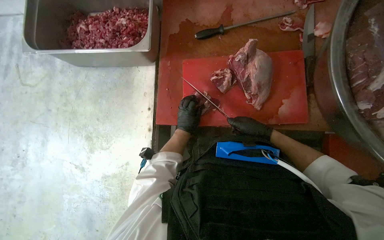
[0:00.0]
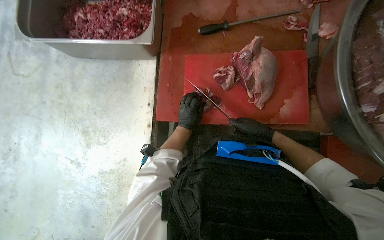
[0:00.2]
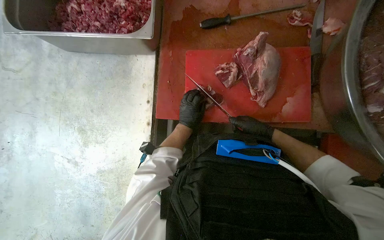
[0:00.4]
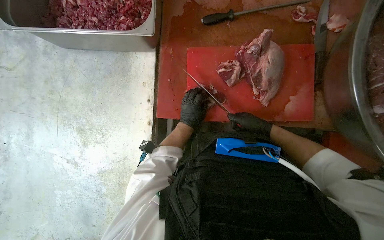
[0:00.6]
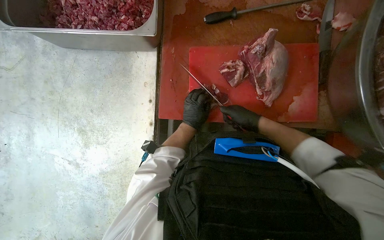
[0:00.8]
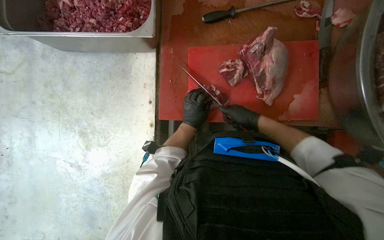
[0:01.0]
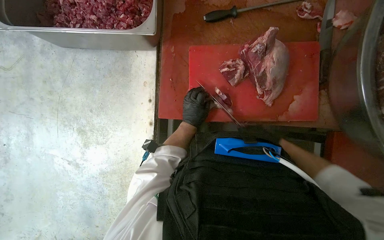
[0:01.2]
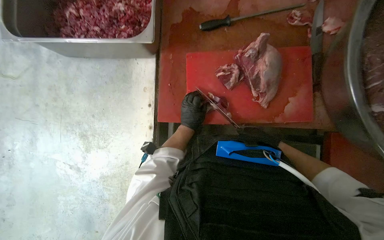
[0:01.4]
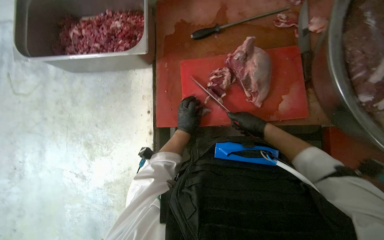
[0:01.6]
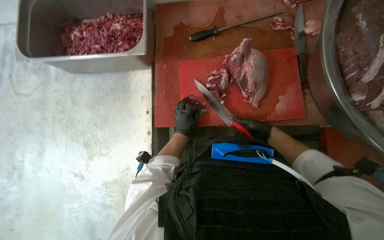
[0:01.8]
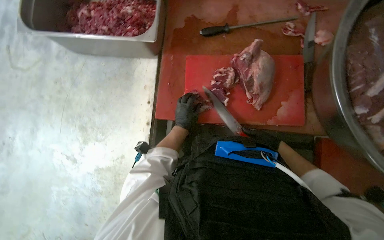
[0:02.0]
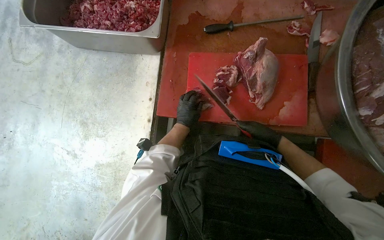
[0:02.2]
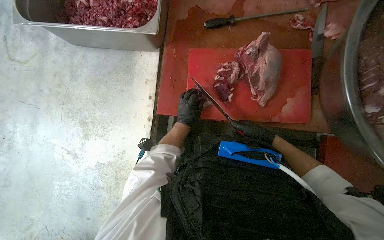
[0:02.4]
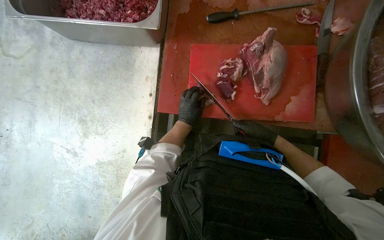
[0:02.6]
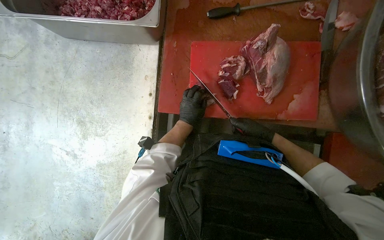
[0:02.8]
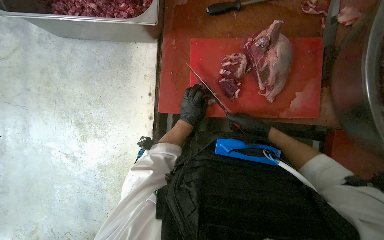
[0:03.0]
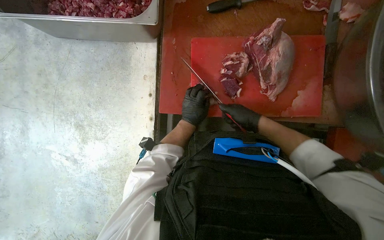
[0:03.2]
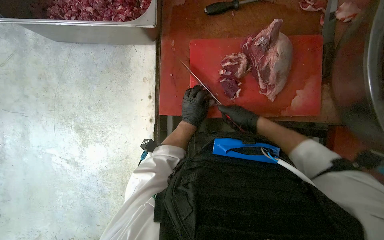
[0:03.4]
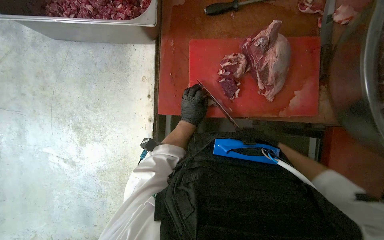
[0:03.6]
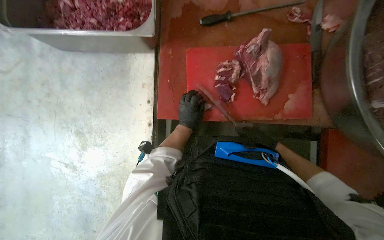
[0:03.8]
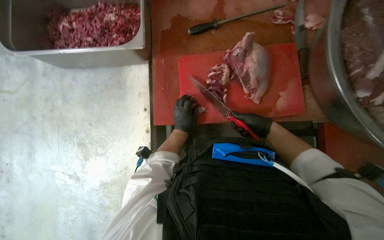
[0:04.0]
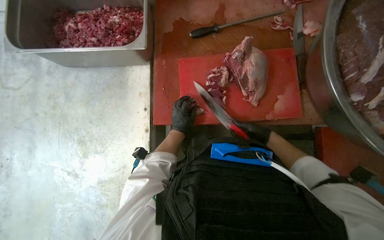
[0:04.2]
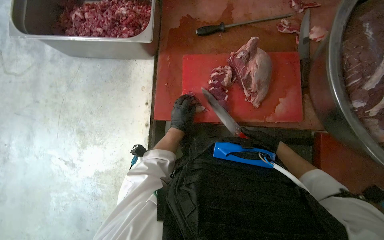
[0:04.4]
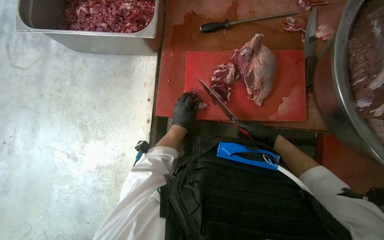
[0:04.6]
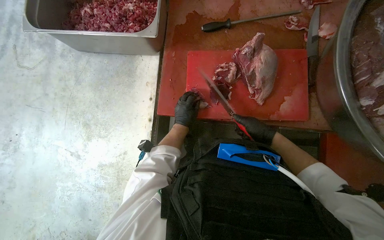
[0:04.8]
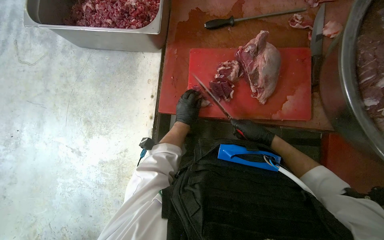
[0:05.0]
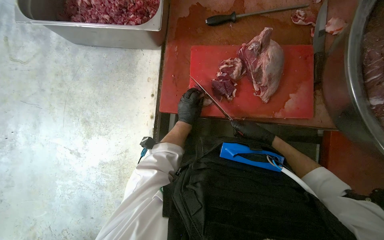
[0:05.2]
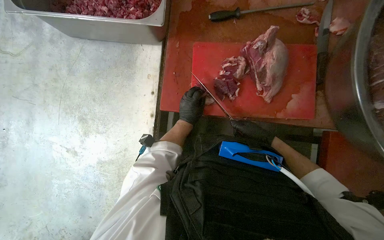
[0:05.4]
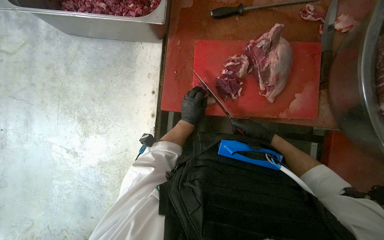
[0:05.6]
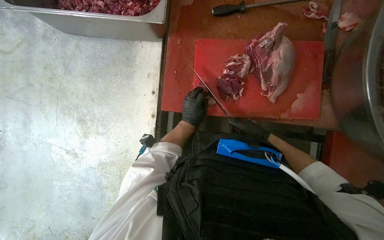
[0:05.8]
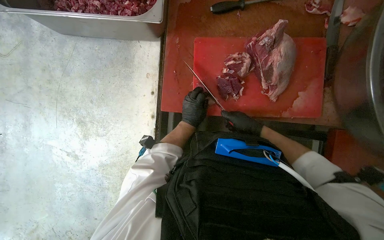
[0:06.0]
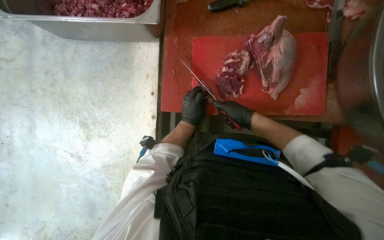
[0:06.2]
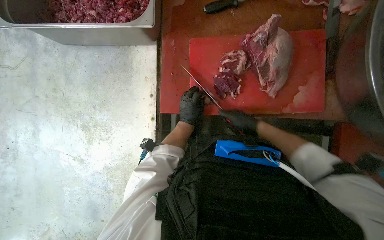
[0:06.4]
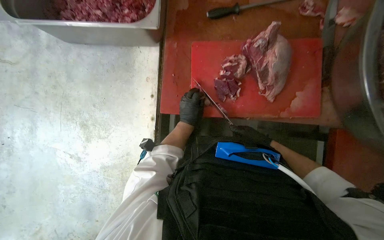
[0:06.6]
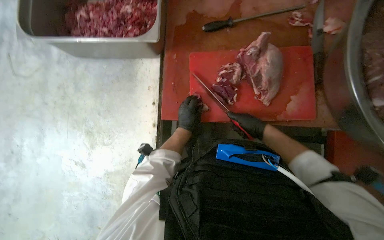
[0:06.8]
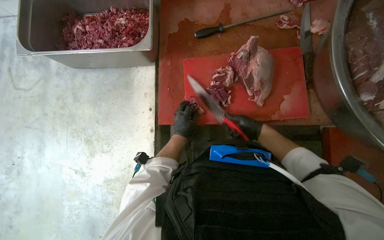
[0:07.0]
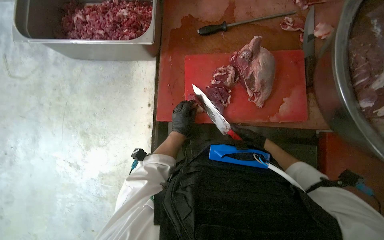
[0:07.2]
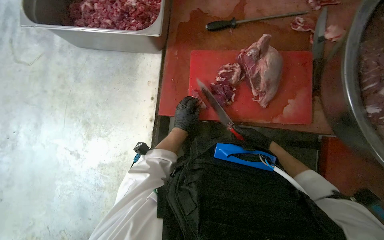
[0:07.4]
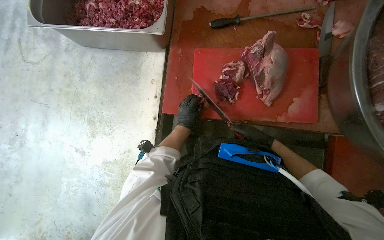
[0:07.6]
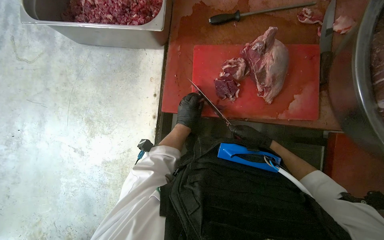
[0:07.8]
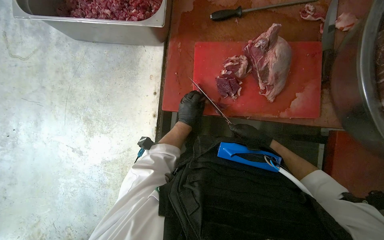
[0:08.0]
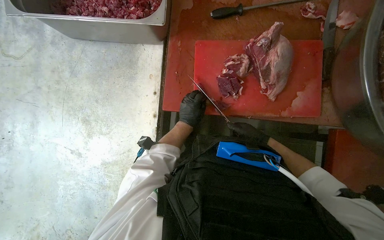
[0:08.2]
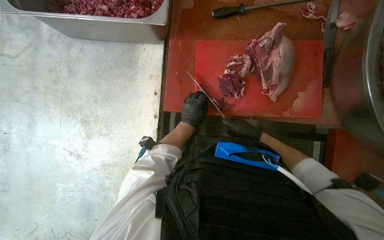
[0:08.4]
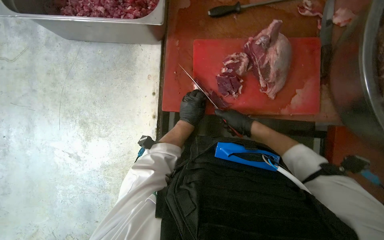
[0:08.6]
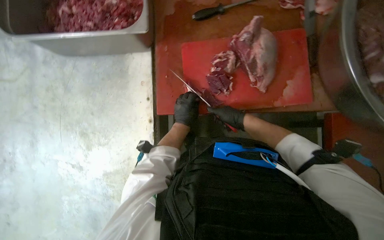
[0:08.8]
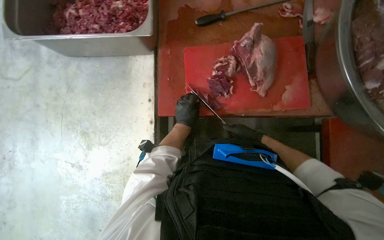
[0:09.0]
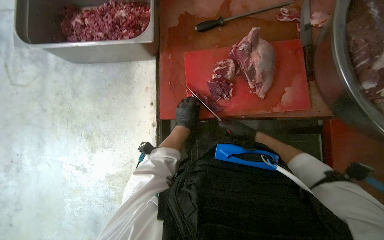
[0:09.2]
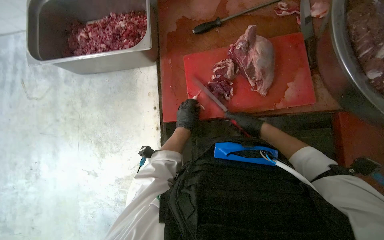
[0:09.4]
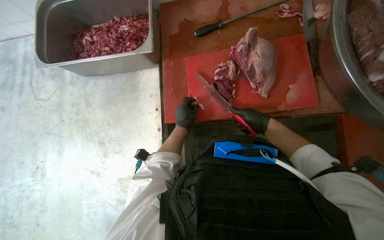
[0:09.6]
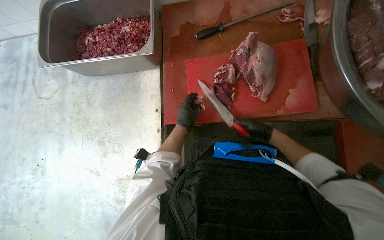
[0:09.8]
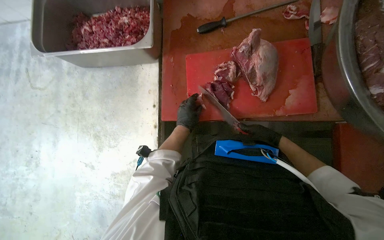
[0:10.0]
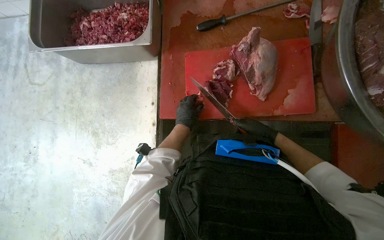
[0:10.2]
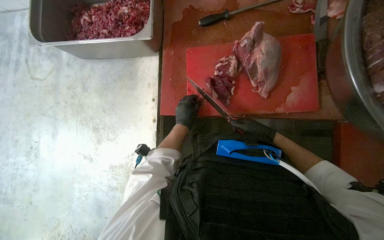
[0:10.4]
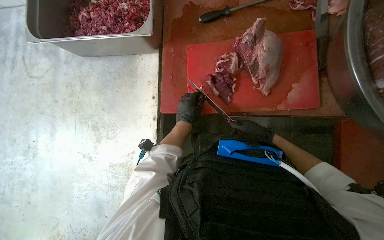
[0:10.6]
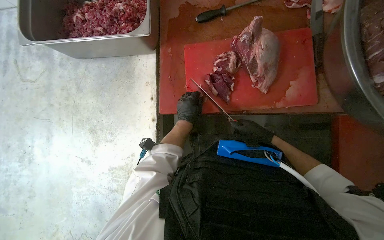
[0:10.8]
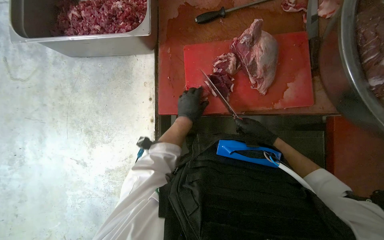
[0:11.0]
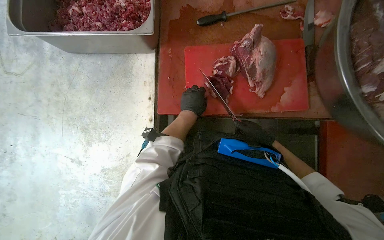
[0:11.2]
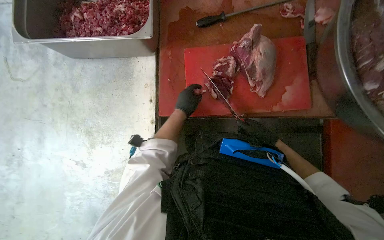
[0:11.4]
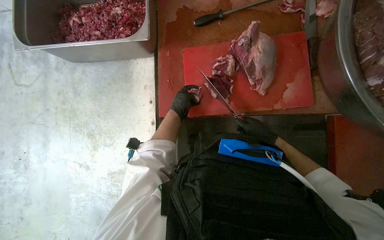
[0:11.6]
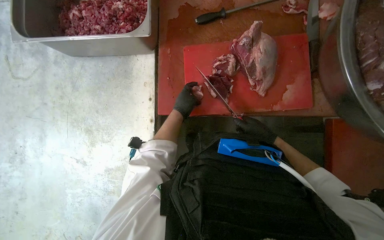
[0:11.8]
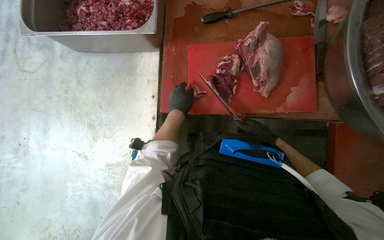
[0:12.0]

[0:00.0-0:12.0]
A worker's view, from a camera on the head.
Job: preparing food.
The whole recording: Cutting meat on board. The worker cuts pieces of meat on a red cutting board with a knife.
1.6 to 3.0 s: The hands are busy where they are.
3.0 to 4.4 s: The right hand moves to the right, roughly 10 cm.
4.4 to 6.0 s: The right hand goes some 10 cm to the left.
6.0 to 7.6 s: The right hand shifts roughly 10 cm to the right.
9.0 to 12.0 s: The hands work in one place, with small movements.

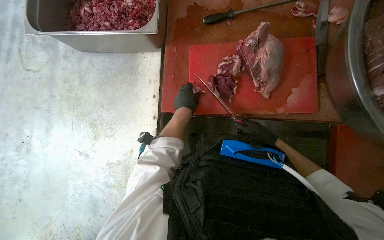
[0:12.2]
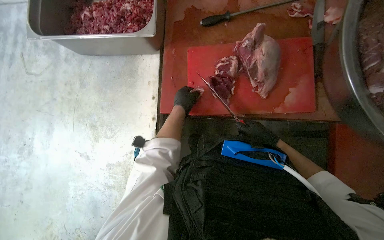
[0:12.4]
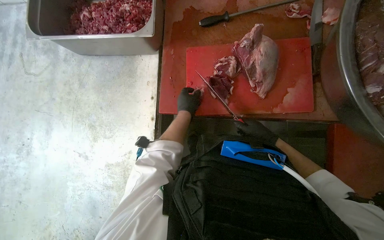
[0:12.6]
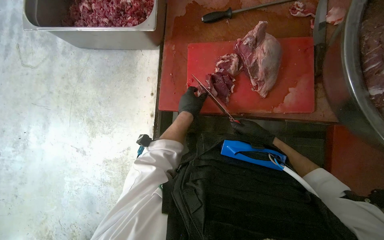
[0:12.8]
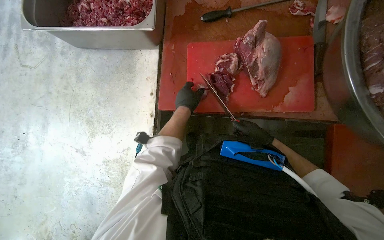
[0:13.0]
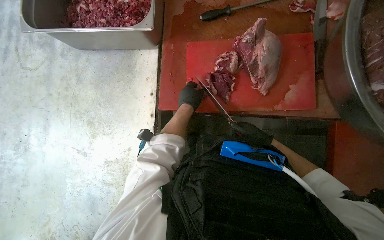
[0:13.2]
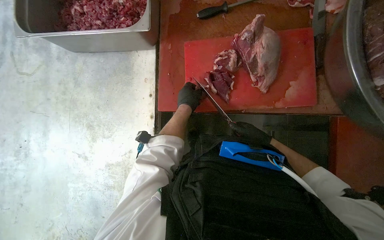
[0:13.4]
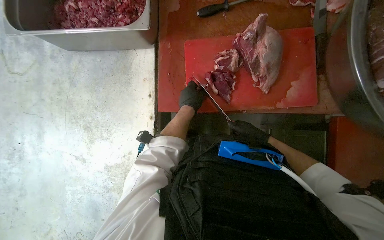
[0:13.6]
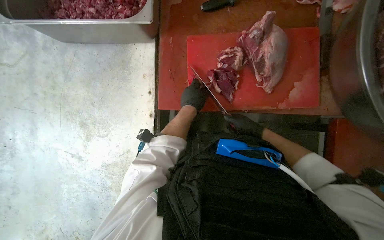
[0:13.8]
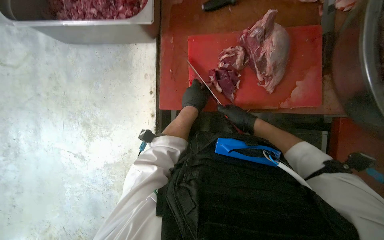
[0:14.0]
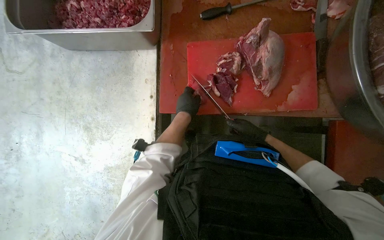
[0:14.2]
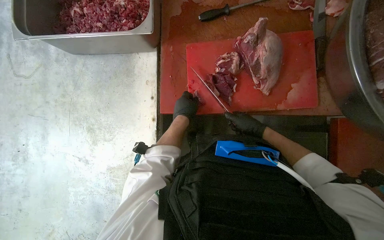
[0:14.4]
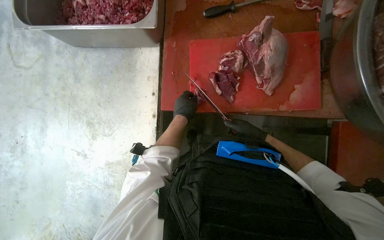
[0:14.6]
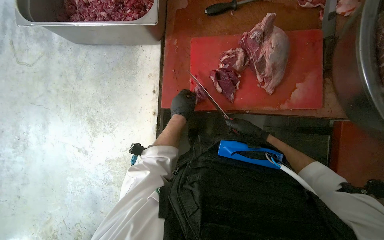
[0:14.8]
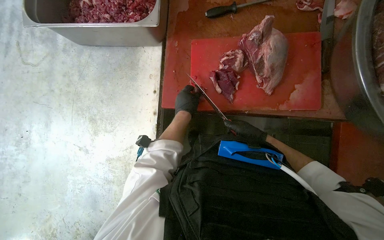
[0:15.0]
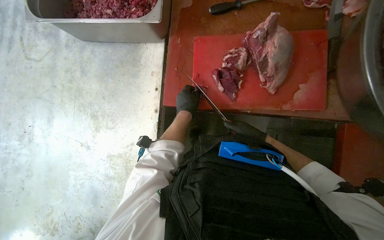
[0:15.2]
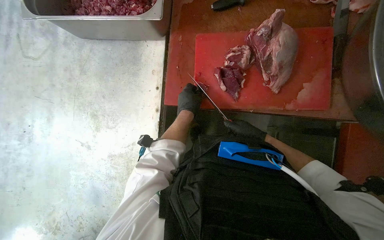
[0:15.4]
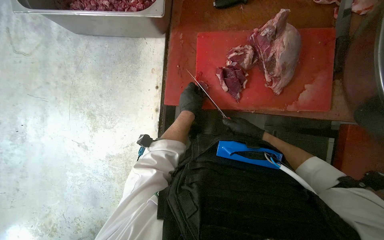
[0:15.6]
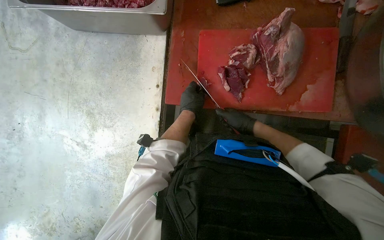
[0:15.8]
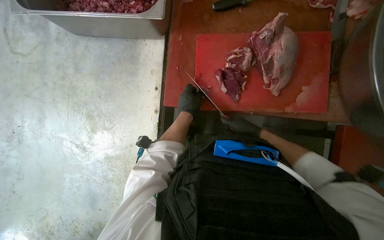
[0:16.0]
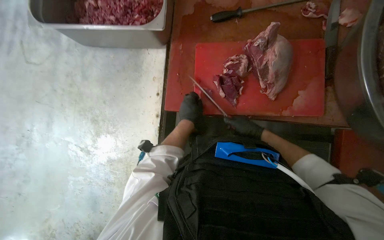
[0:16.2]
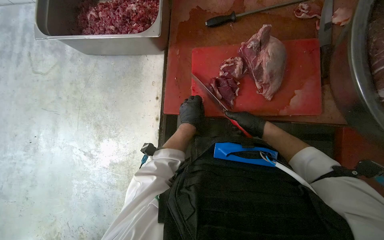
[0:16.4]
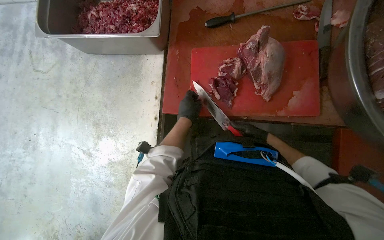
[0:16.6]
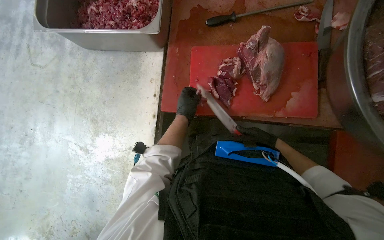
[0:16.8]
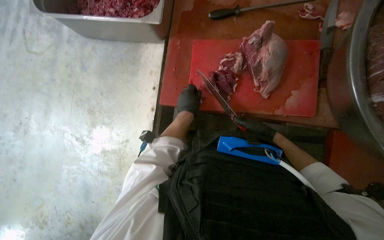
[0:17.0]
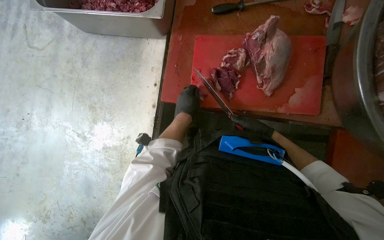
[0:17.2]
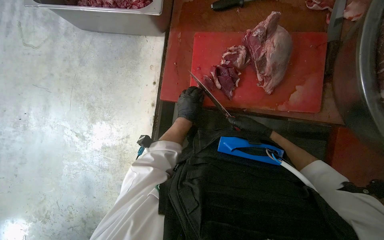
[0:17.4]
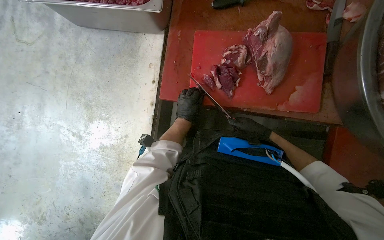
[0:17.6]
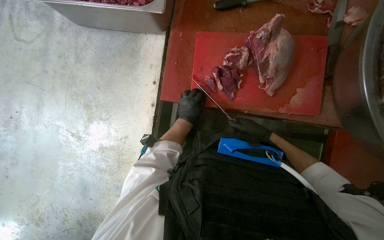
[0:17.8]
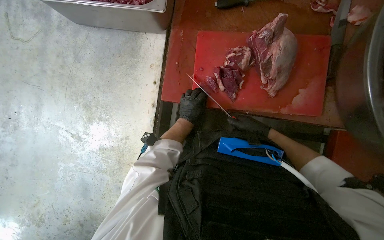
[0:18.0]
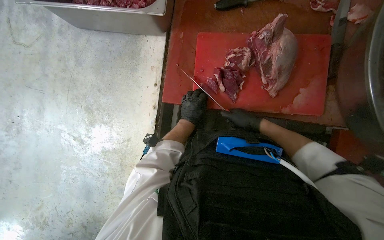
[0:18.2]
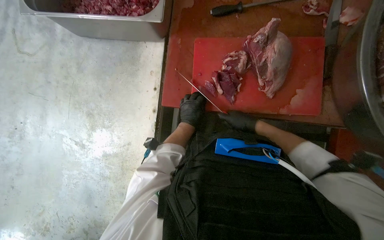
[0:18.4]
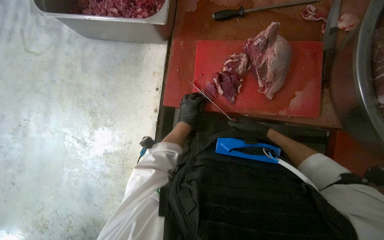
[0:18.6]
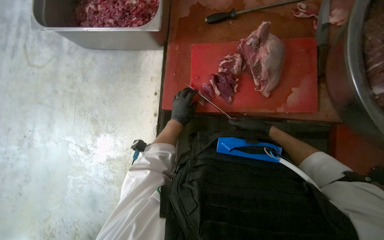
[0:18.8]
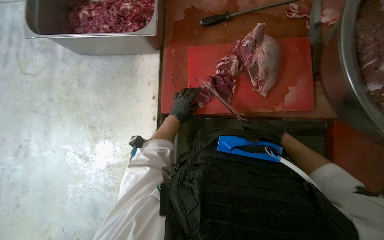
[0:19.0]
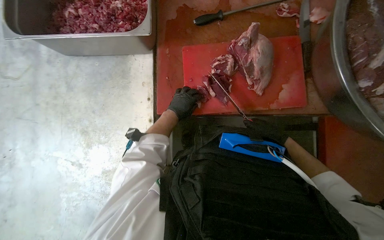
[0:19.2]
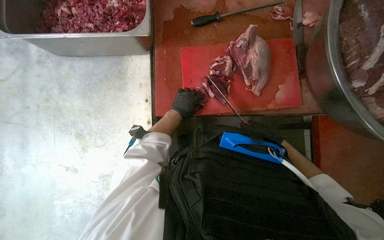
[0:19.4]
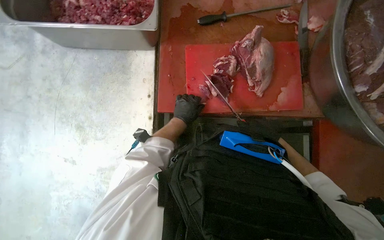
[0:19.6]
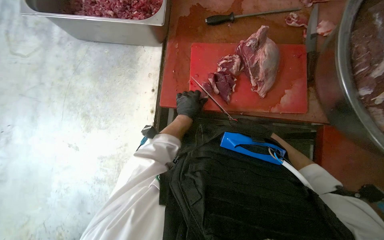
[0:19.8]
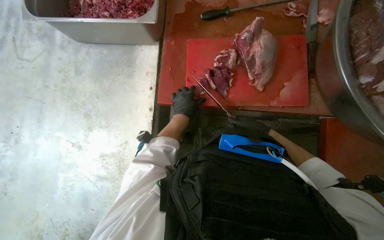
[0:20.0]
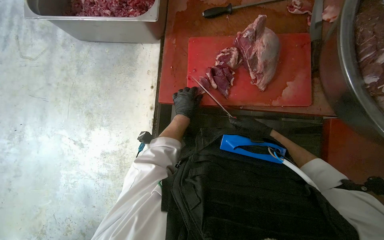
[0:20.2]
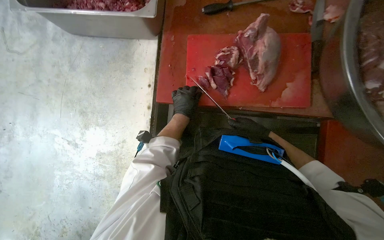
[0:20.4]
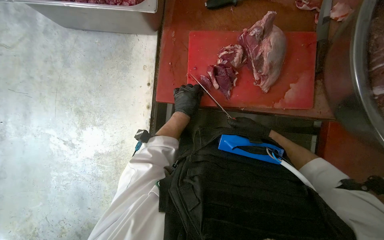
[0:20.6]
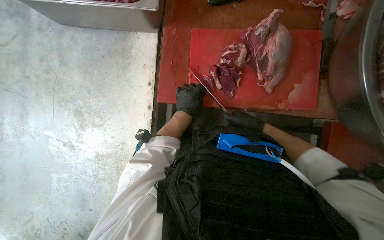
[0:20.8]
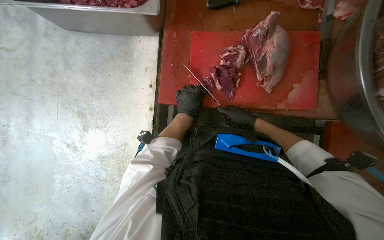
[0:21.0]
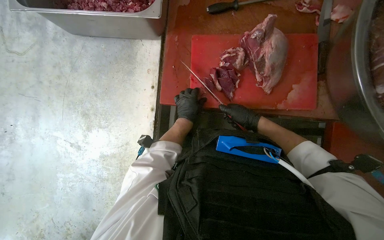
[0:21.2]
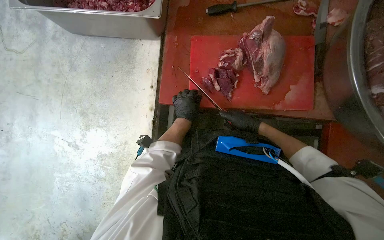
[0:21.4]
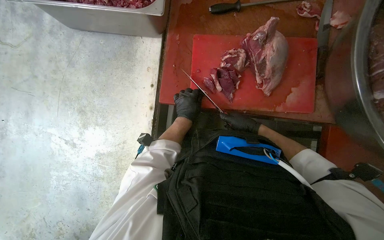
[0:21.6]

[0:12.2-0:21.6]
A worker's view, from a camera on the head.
Job: preparing food.
The whole recording: Cutting meat on board. The worker cuts pieces of meat on a red cutting board with a knife.
12.2 to 15.4 s: The hands are busy where they are.
15.4 to 17.0 s: The right hand shifts some 10 cm to the right.
17.0 to 18.4 s: The right hand moves to the left, roughly 10 cm.
20.0 to 21.6 s: The hands work in one place, with small movements.
